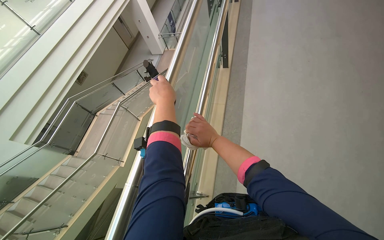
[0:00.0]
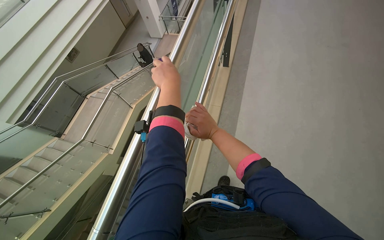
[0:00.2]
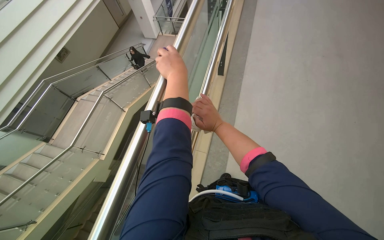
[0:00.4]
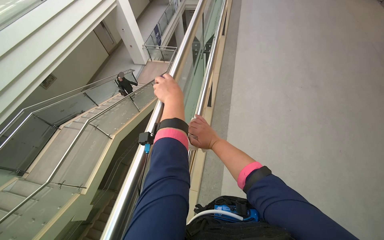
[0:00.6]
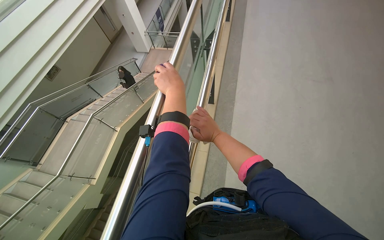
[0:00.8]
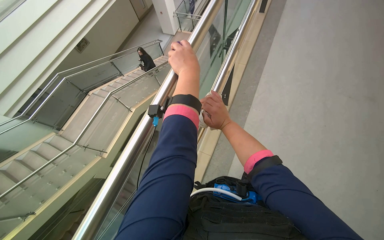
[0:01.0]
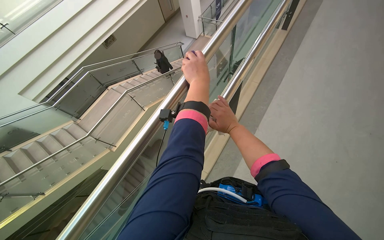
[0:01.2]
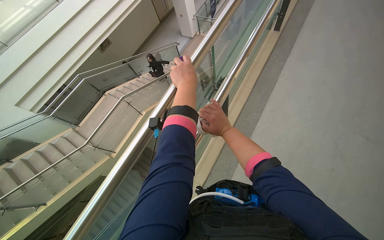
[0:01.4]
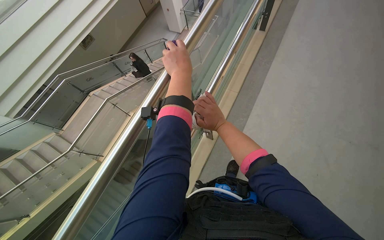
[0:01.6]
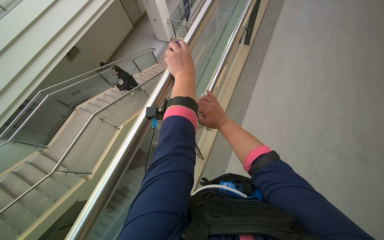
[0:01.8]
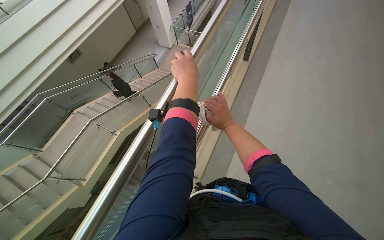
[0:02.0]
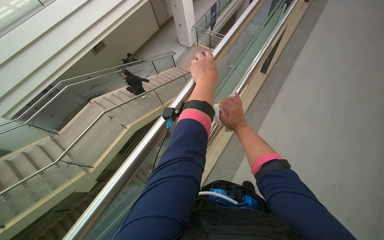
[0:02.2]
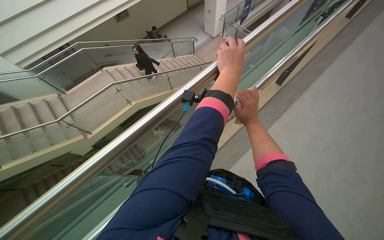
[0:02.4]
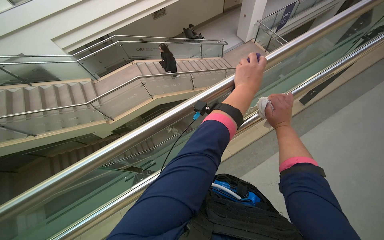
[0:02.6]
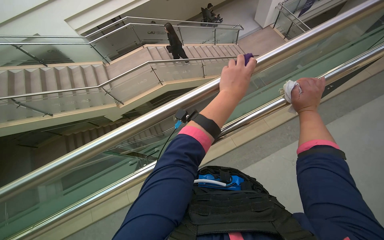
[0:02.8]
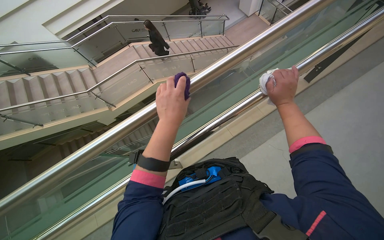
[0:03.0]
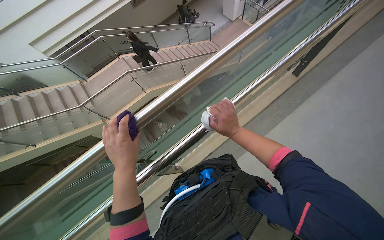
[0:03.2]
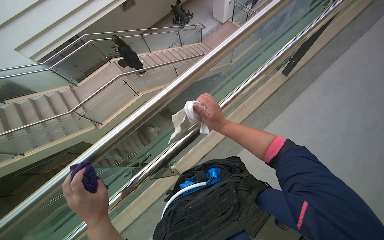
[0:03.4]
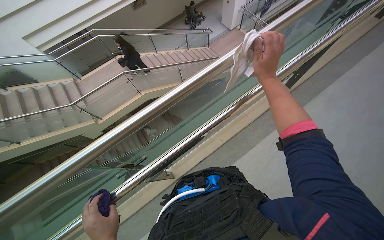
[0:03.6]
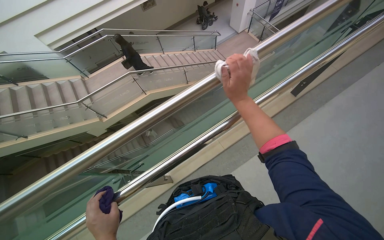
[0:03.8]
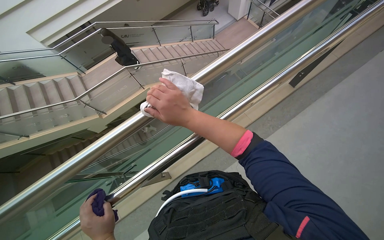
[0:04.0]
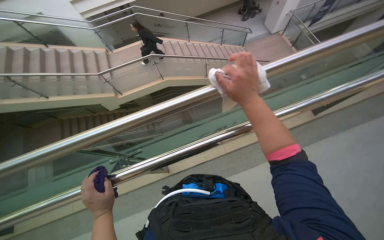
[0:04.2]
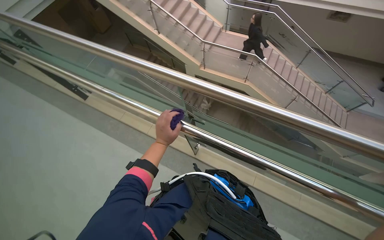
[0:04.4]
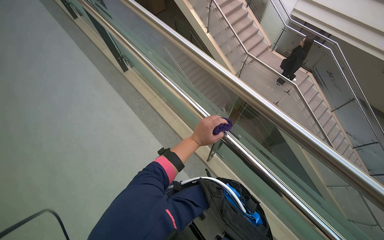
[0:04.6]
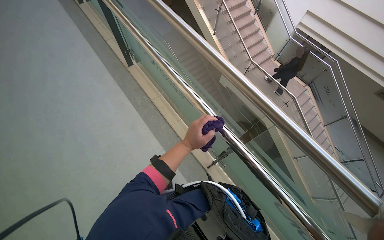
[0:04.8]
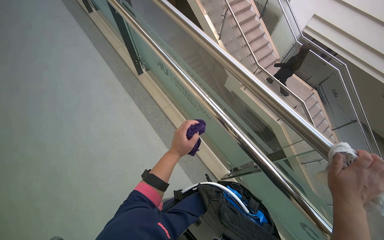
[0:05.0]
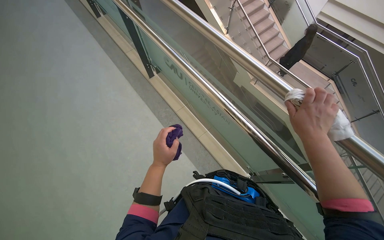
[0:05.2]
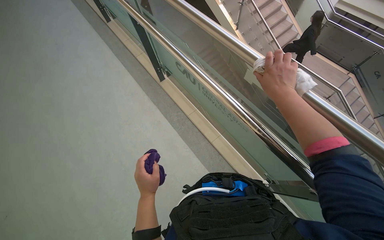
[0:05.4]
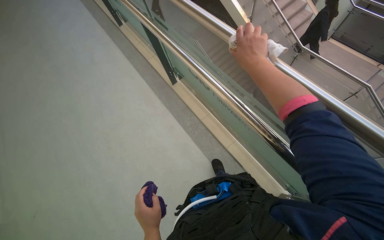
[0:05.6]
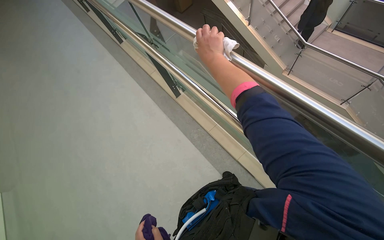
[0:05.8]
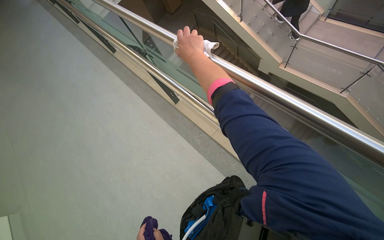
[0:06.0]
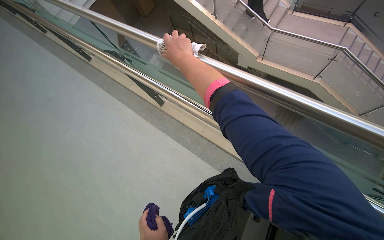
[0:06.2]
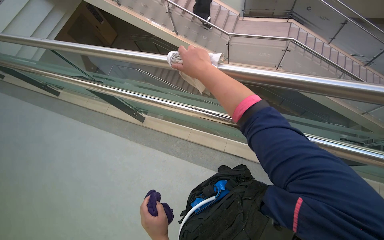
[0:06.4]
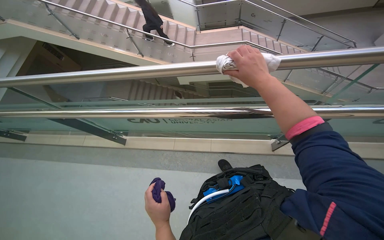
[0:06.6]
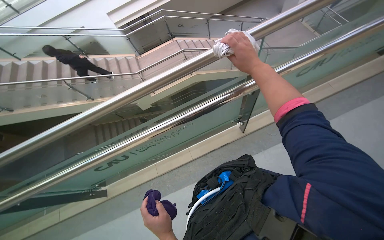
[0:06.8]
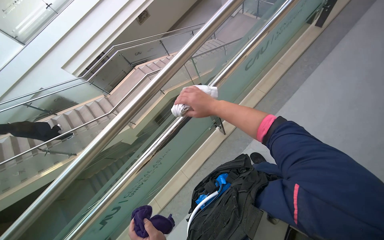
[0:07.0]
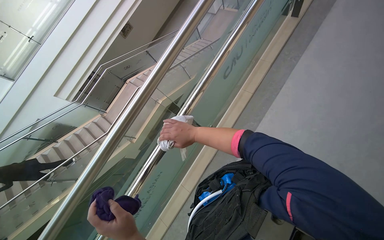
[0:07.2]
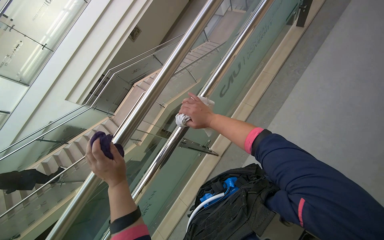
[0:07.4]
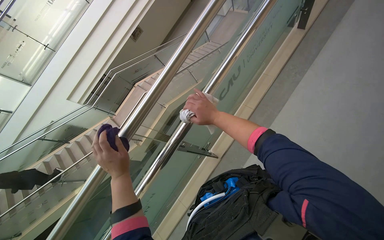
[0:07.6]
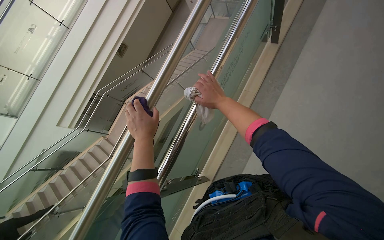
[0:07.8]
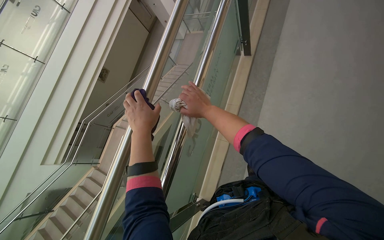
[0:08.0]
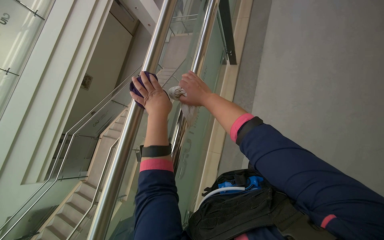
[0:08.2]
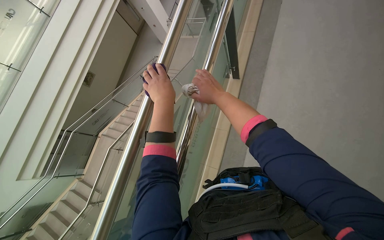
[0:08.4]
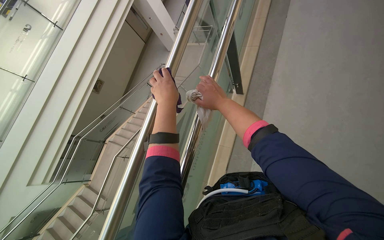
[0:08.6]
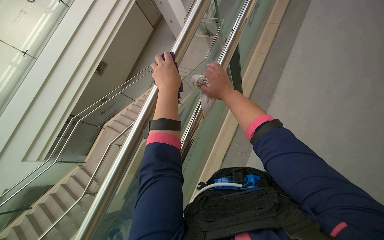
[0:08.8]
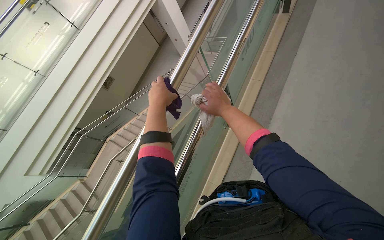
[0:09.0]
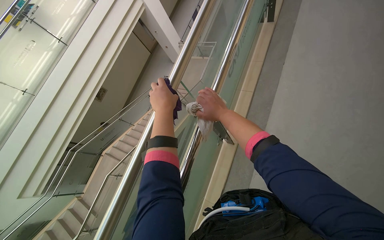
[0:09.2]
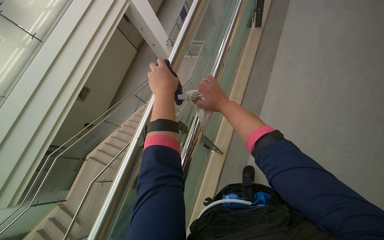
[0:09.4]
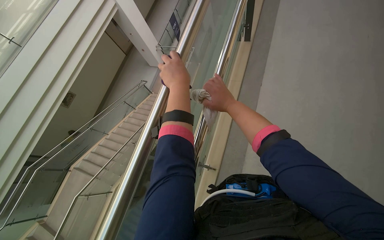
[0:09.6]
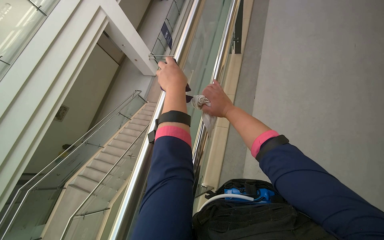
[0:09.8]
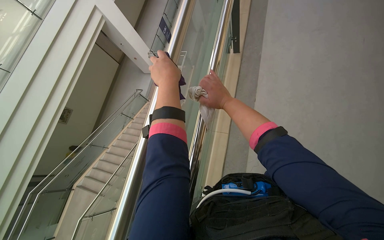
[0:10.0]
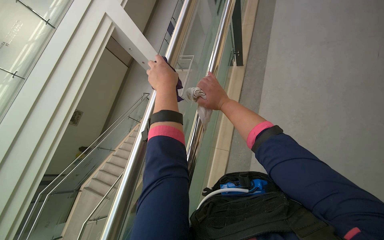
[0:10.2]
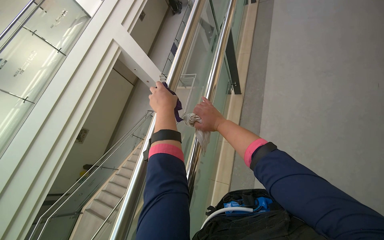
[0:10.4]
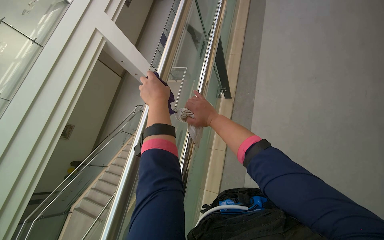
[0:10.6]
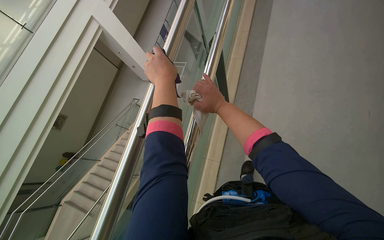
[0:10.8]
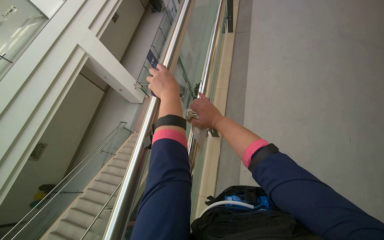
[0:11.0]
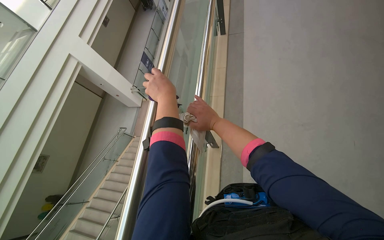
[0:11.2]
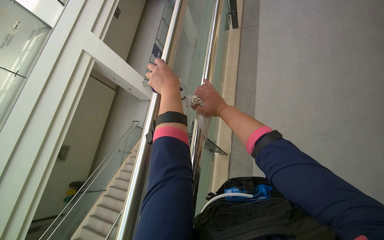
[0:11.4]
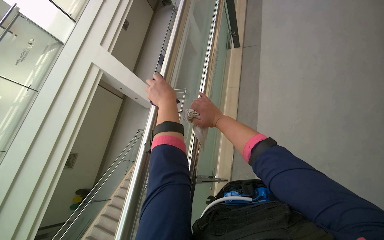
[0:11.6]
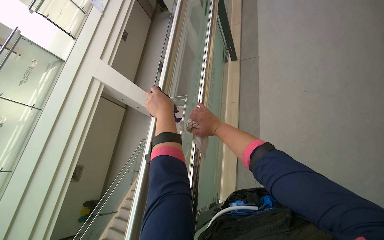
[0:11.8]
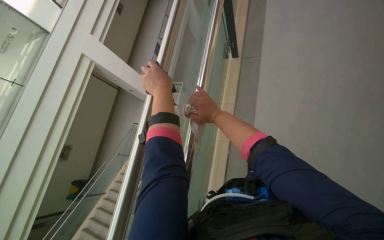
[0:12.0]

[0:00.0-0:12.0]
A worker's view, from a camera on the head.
Job: wiping surfaces.
The whole recording: Wiping metal and glass railings. The worker wipes metal and glass railings with a white and purple cloth.
0:00.0 to 0:01.6: The camera is carried some 60 cm.
0:01.6 to 0:03.0: The wearer looks some 30 degrees further to the left. The right hand is displaced up the picture and to the right by about 40 cm. The left hand travels to the right and back again, about 15 cm each way.
0:03.0 to 0:04.4: The head rotates about 60 degrees to the left.
0:06.0 to 0:07.6: The camera is carried some 50 cm. The wearer looks approximately 95 degrees further to the right. The wearer looks approximately 20 degrees further upward.
0:07.6 to 0:09.0: The left hand travels up the picture by roughly 70 cm.
0:10.4 to 0:12.0: The hands work in one place, with small movements.

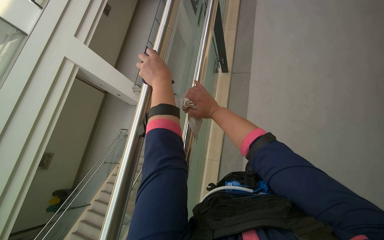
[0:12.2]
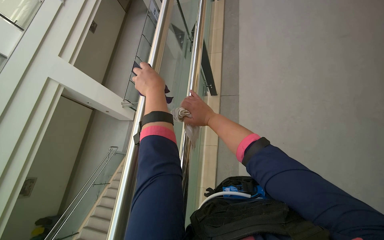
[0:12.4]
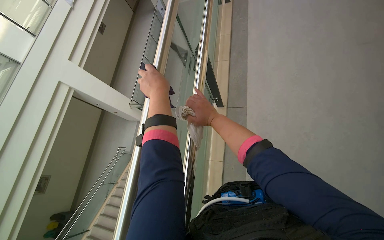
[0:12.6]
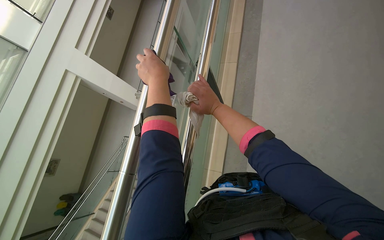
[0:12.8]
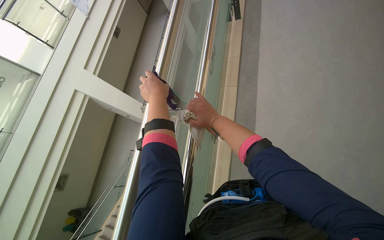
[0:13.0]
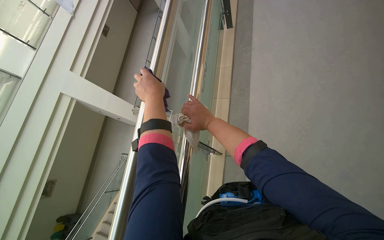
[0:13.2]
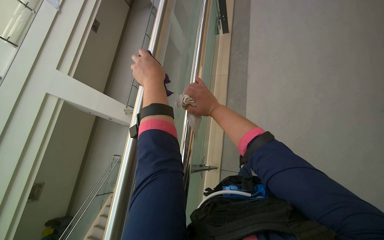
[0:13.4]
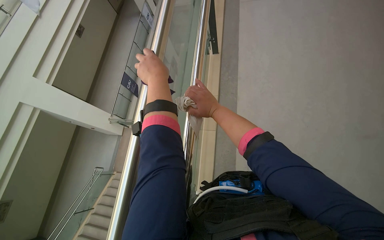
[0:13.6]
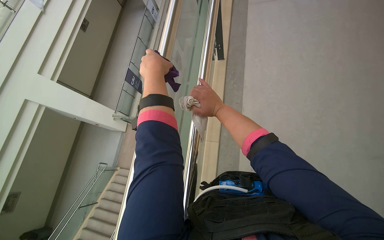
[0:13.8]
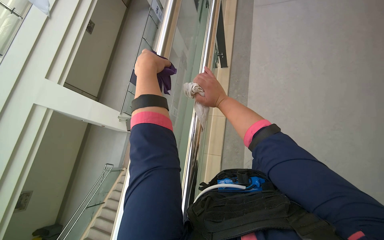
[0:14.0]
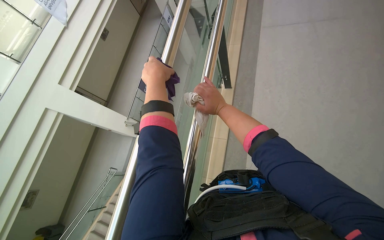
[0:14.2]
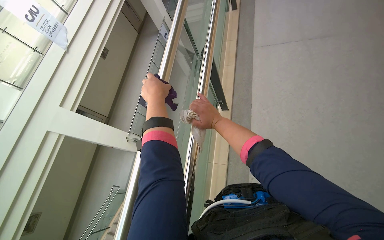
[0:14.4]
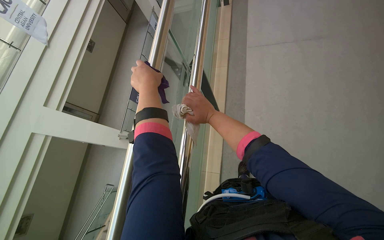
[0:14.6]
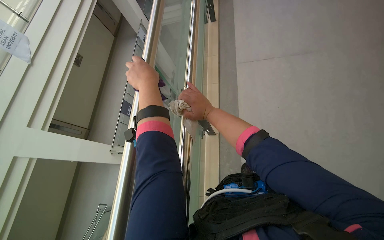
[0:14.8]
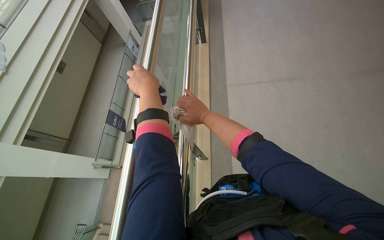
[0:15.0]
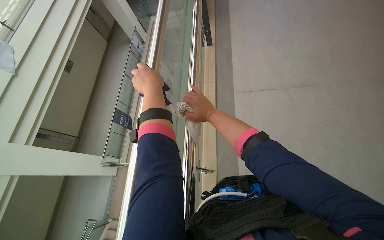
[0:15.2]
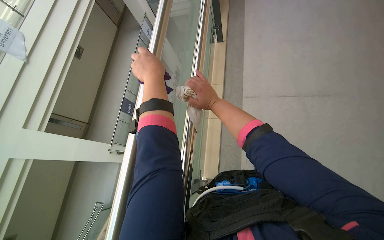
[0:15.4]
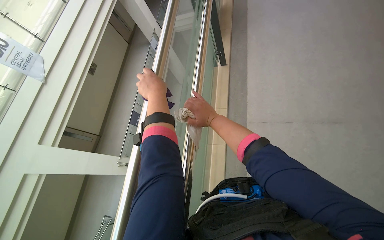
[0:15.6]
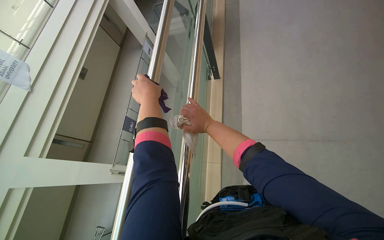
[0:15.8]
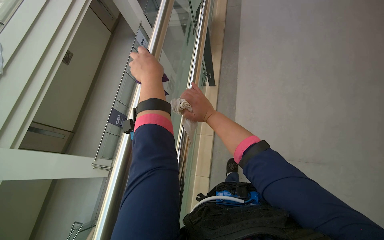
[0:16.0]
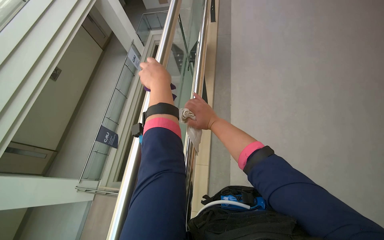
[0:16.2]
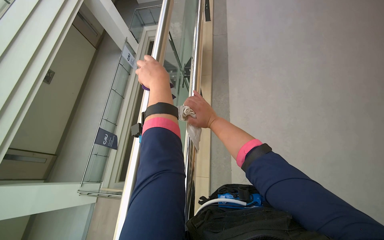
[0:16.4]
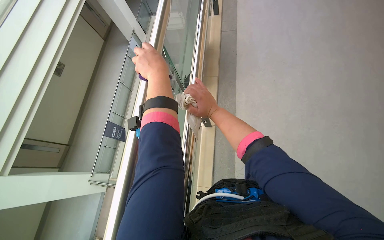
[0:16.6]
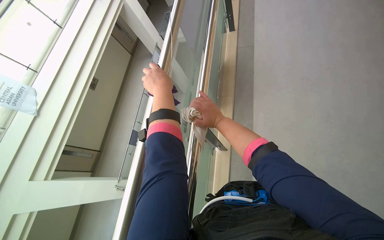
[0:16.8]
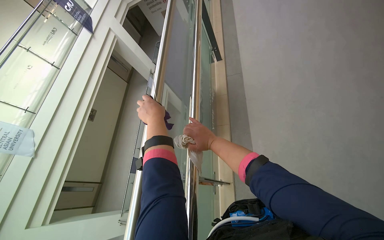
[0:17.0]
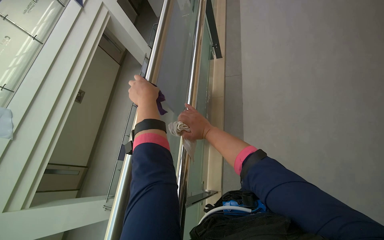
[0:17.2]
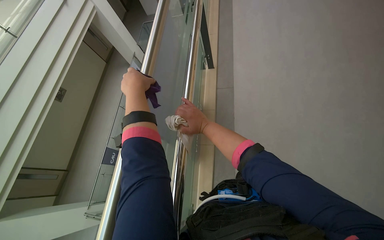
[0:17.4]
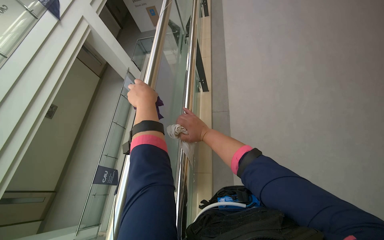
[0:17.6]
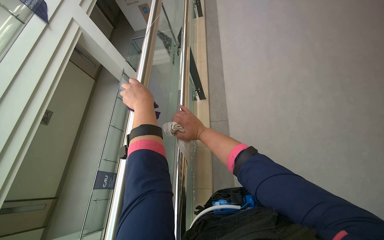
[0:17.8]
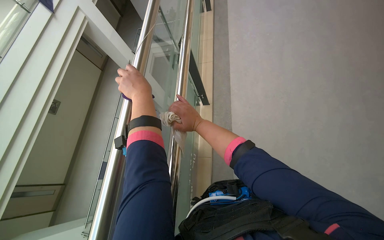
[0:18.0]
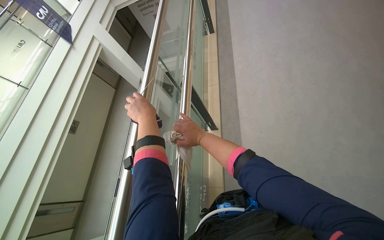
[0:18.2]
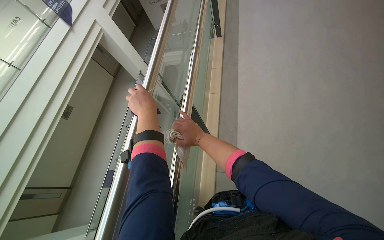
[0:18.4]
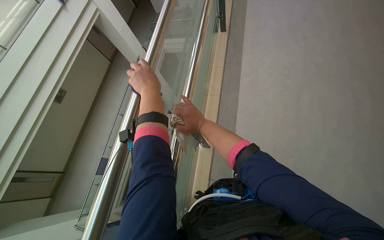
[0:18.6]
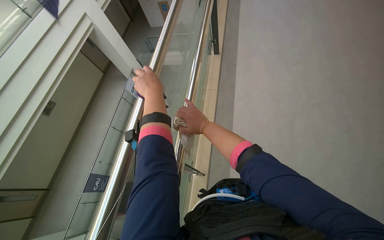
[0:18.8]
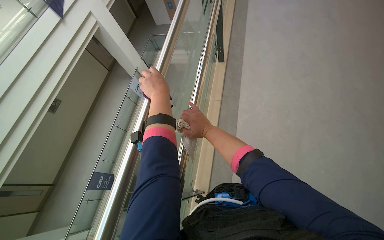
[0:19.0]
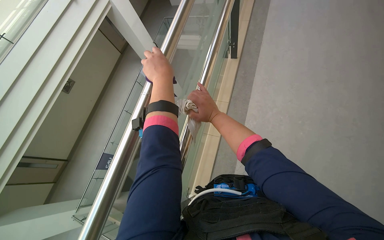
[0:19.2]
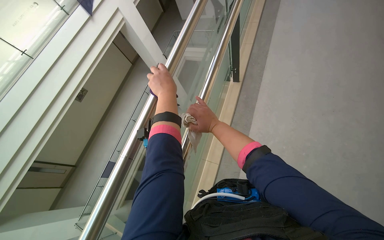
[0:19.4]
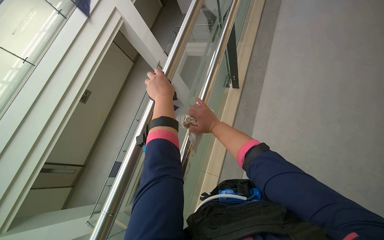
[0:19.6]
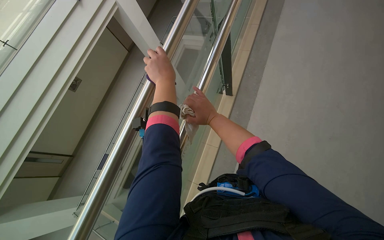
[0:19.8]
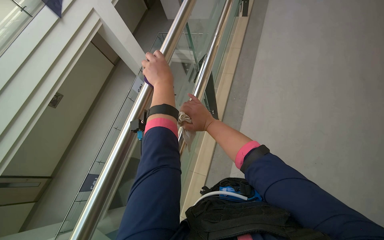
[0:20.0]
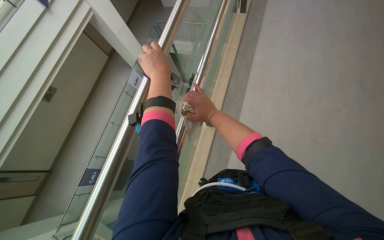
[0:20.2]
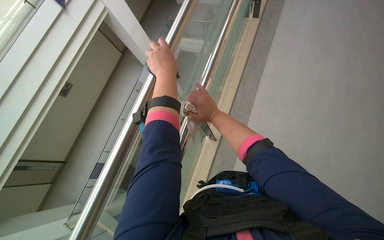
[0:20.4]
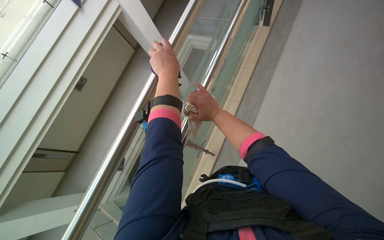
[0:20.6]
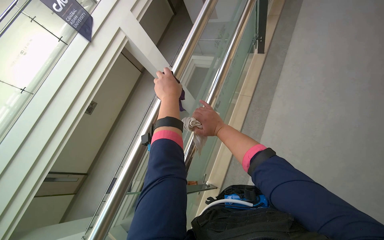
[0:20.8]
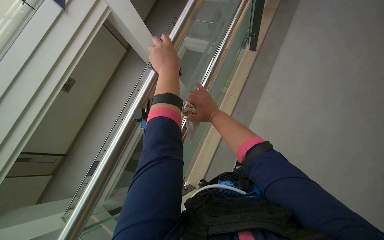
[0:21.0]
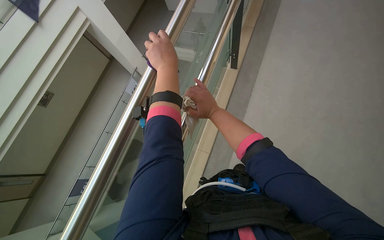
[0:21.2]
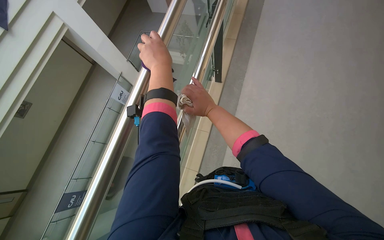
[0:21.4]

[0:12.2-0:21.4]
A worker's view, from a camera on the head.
Job: wiping surfaces.
The whole recording: Wiping metal and glass railings. The worker wipes metal and glass railings with a white and purple cloth.
0:15.2 to 0:16.8: The hands work in one place, with small movements.
0:18.4 to 0:19.8: The hands both shift up the picture by roughly 35 cm.
